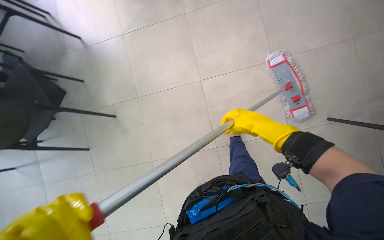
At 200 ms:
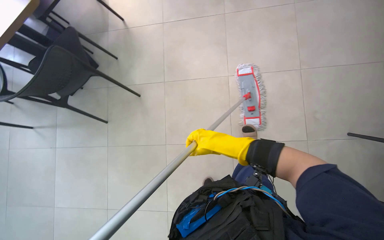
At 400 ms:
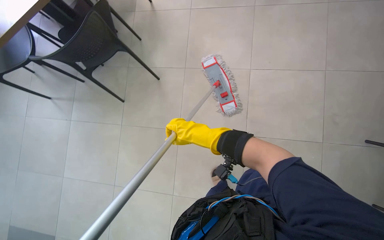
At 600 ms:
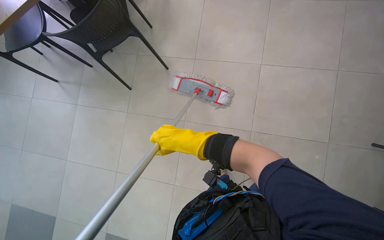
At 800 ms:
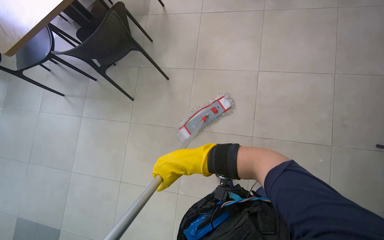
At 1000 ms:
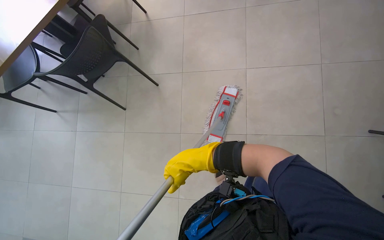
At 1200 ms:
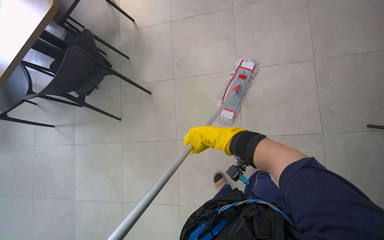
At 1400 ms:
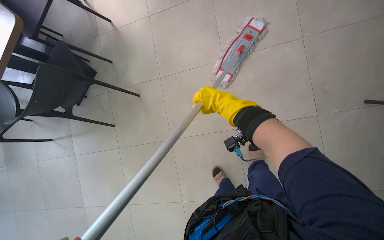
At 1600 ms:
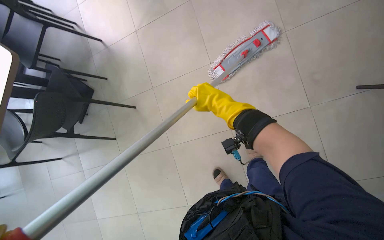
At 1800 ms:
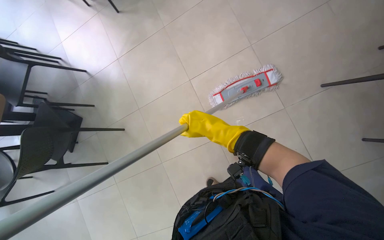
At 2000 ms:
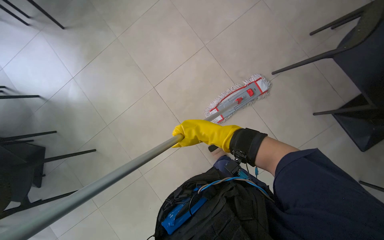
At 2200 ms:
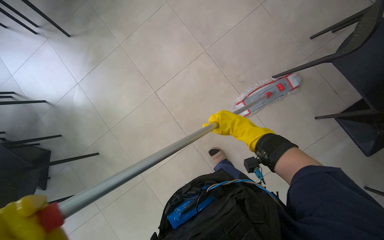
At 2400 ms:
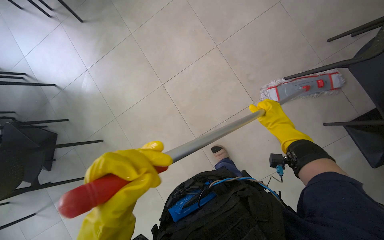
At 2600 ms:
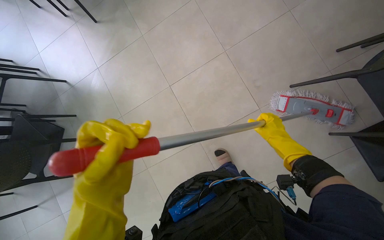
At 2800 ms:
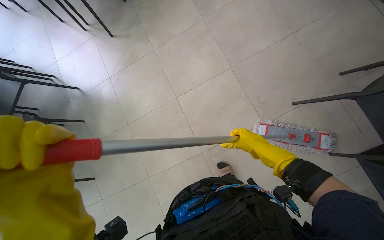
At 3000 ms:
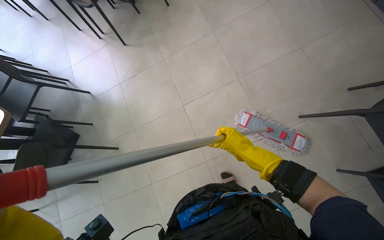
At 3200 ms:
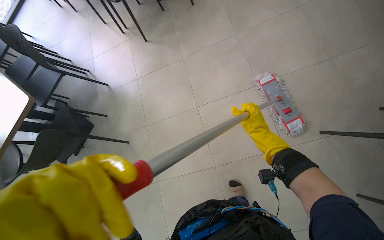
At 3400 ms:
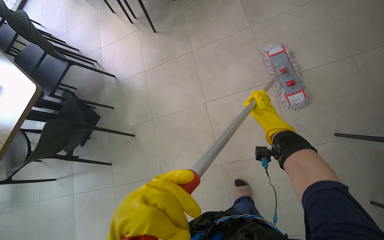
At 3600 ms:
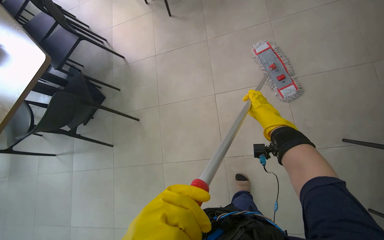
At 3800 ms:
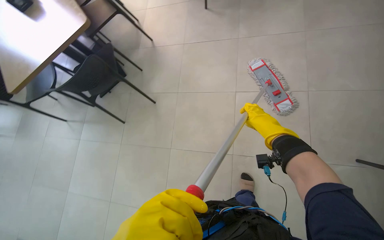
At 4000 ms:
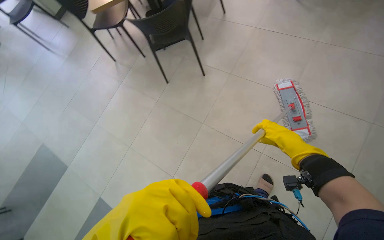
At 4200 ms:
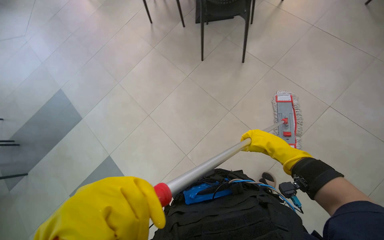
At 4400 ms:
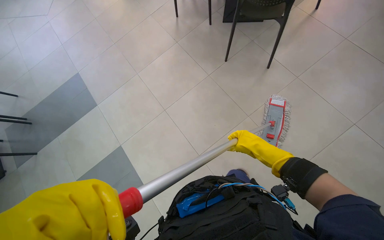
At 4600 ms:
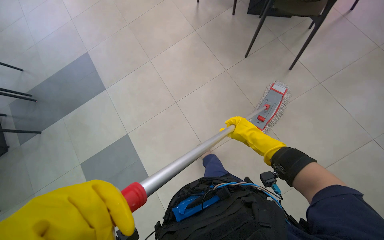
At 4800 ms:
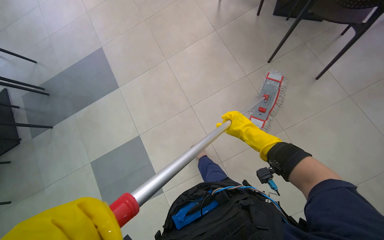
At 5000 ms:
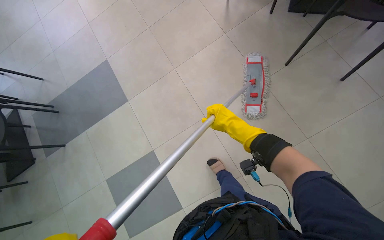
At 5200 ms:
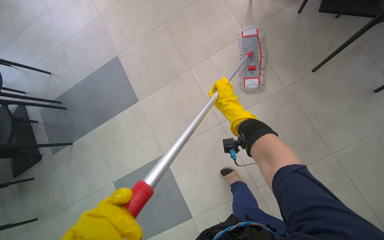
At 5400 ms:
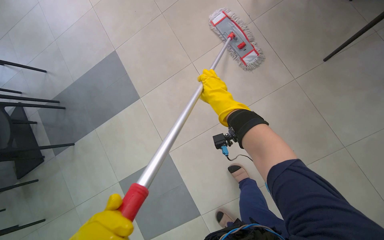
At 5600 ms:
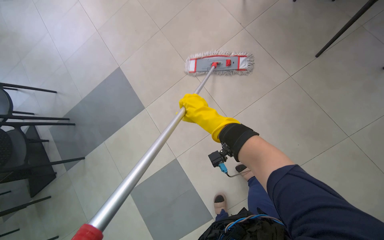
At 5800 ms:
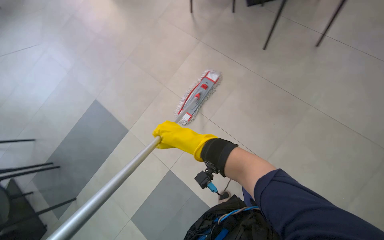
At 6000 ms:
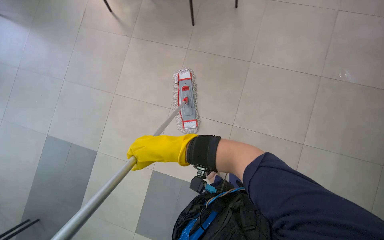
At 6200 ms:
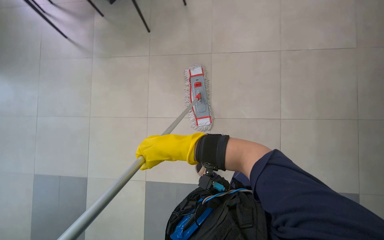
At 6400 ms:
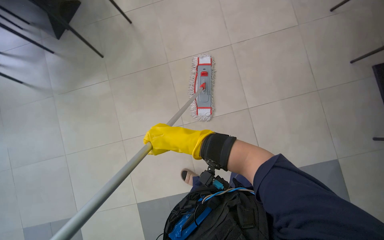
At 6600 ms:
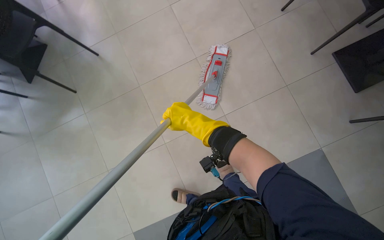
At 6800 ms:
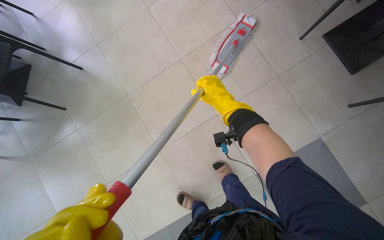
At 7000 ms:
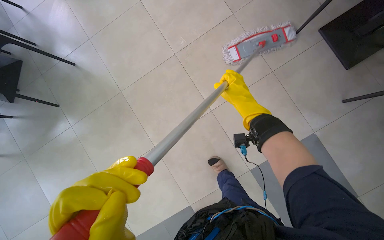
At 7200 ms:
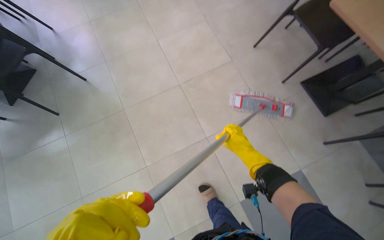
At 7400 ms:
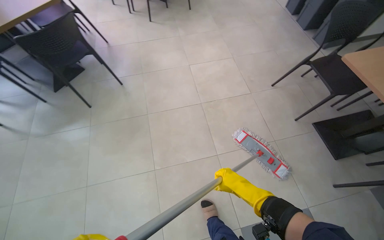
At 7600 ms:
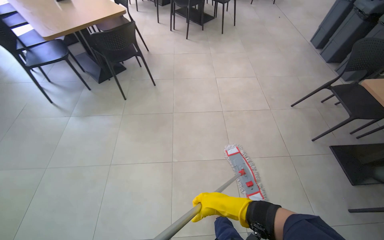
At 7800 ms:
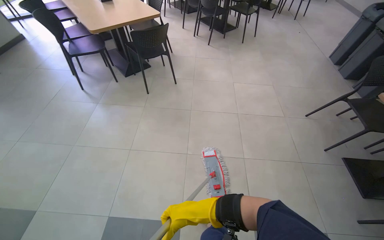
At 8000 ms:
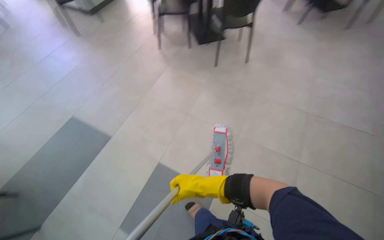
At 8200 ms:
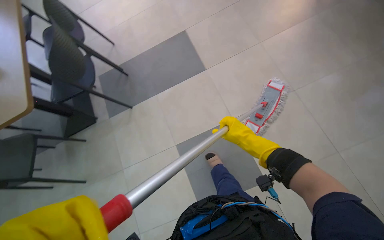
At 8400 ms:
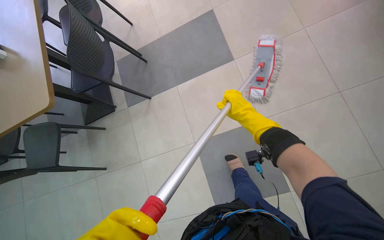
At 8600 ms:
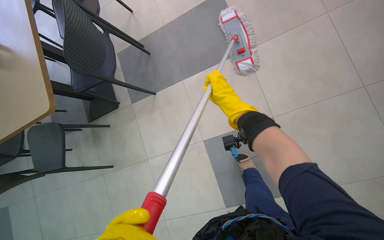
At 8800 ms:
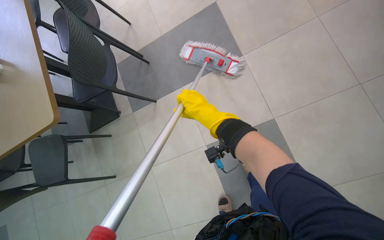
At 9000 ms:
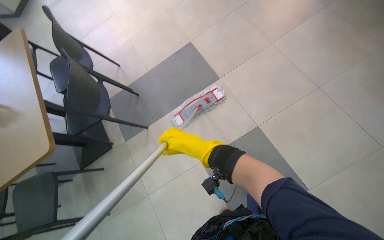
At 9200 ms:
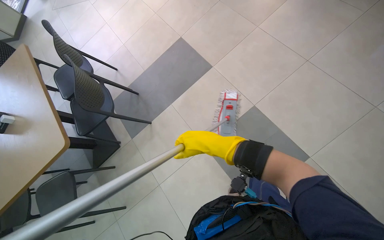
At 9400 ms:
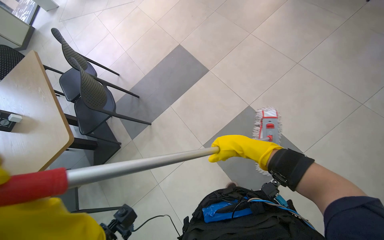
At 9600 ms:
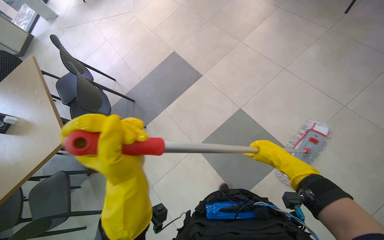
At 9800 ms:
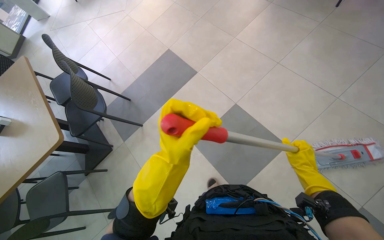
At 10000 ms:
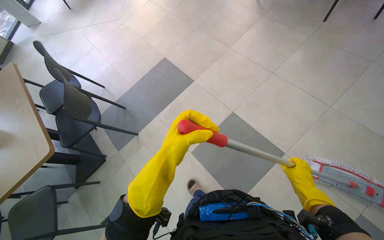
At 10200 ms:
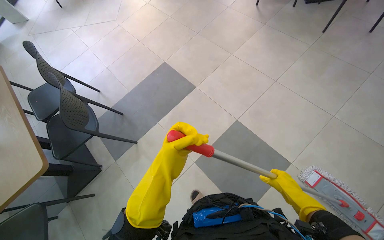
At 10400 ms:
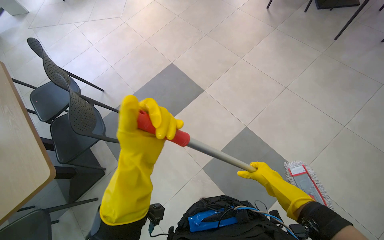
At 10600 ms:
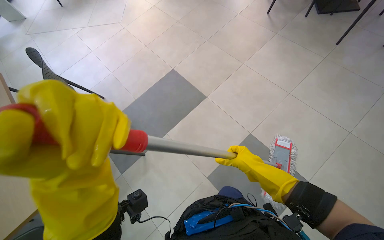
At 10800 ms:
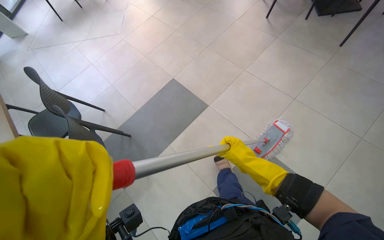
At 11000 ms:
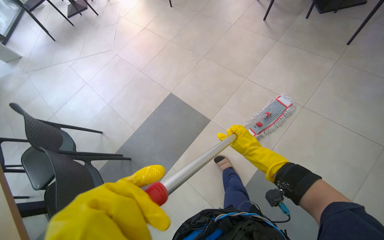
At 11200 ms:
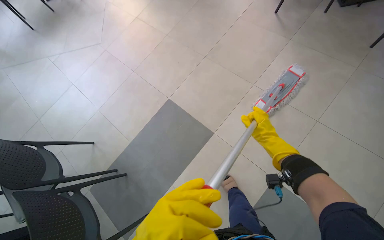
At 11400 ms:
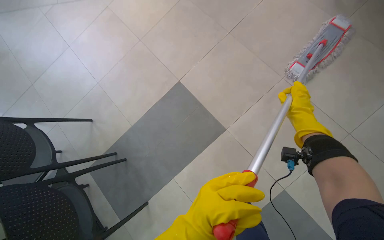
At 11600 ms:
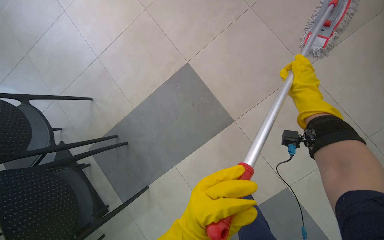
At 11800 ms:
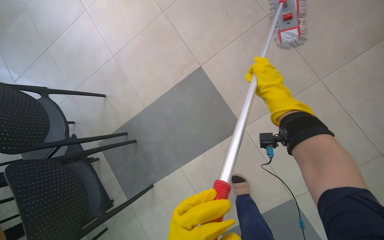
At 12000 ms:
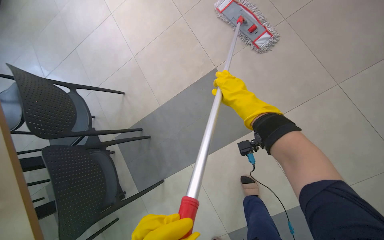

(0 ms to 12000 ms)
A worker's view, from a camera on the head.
Job: mopping floor.
The whole recording: Mopping cafeteria floor. The worker mops the cafeteria floor, periodically rinsing and wringing the mop head.
1600 ms - 3000 ms: The camera pitches upward, by some 15 degrees. The right hand moves some 35 cm to the right and comes back.
3000 ms - 4400 ms: The head turns to the left by roughly 75 degrees. The view tilts roughly 15 degrees downward.
4400 ms - 6000 ms: The wearer moves roughly 50 cm. The scene turns about 35 degrees counterclockwise in the picture.
7600 ms - 9000 ms: The wearer moves some 60 cm. The wearer looks about 65 degrees further to the left. The view tilts some 20 degrees downward.
9000 ms - 10400 ms: The right hand goes some 25 cm to the right and down the picture.

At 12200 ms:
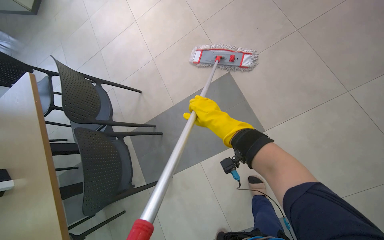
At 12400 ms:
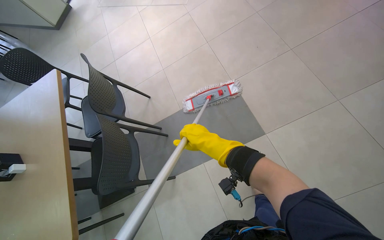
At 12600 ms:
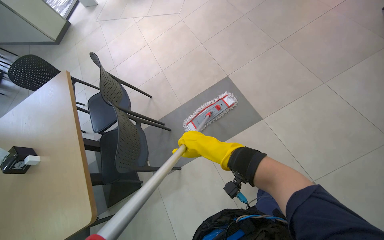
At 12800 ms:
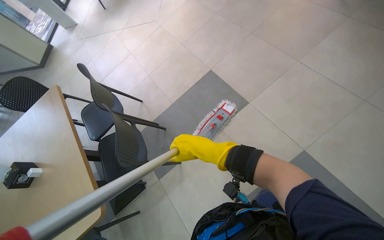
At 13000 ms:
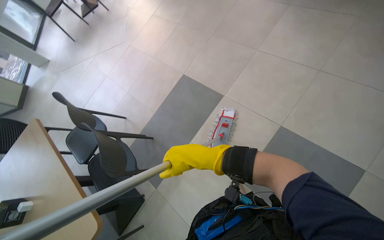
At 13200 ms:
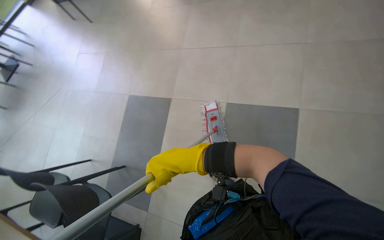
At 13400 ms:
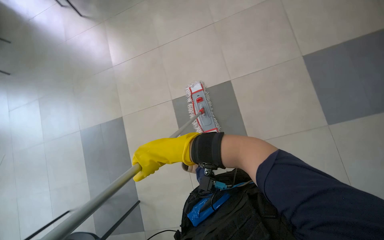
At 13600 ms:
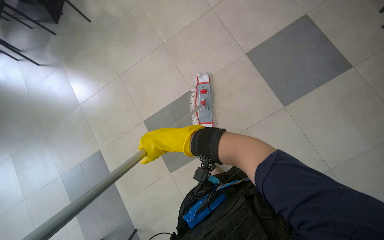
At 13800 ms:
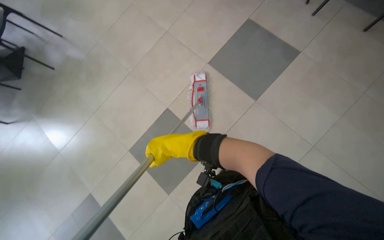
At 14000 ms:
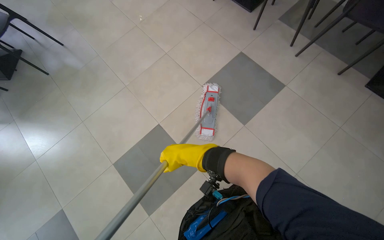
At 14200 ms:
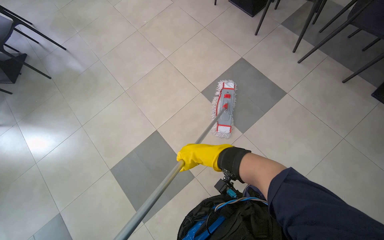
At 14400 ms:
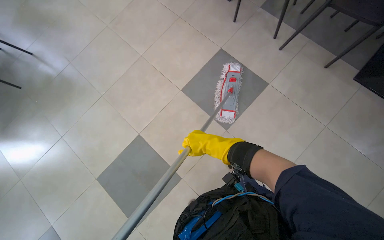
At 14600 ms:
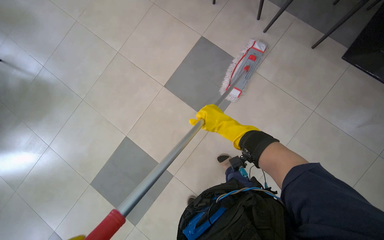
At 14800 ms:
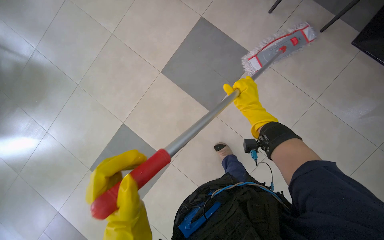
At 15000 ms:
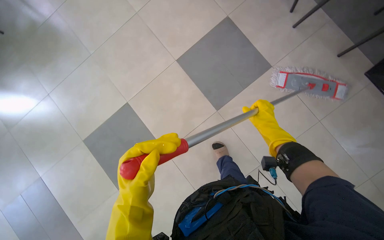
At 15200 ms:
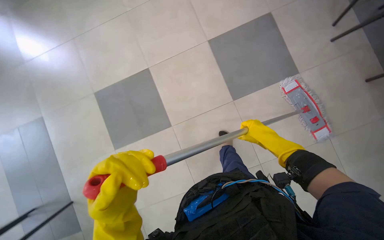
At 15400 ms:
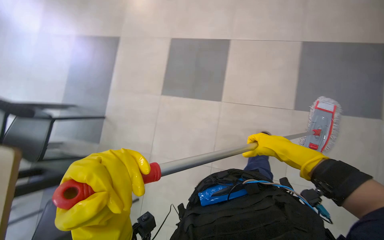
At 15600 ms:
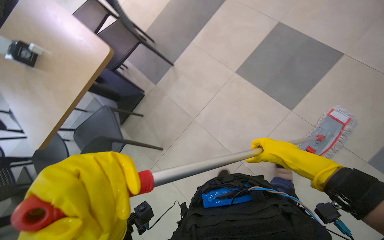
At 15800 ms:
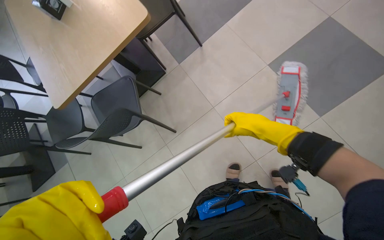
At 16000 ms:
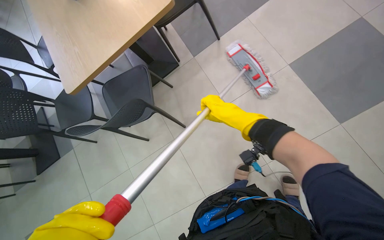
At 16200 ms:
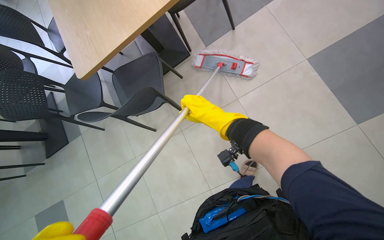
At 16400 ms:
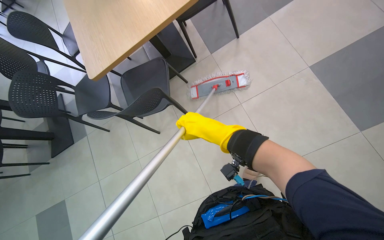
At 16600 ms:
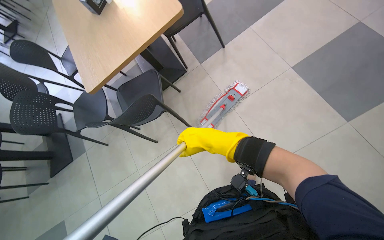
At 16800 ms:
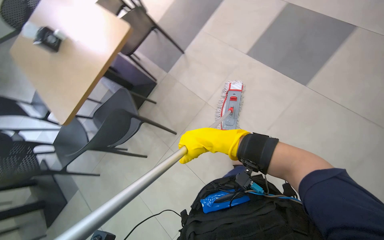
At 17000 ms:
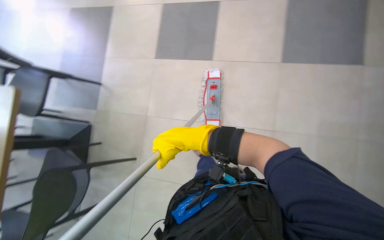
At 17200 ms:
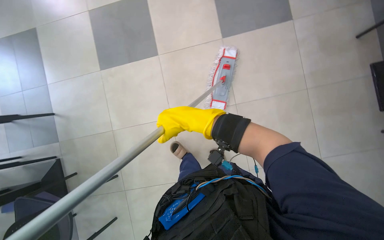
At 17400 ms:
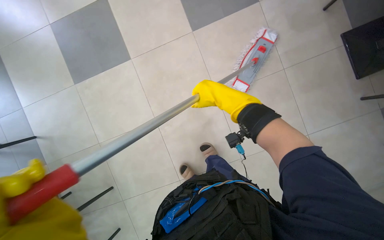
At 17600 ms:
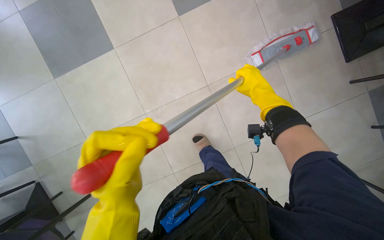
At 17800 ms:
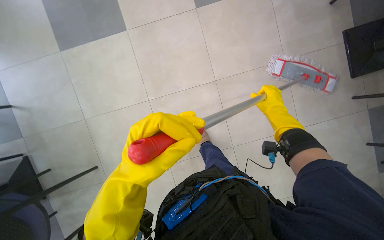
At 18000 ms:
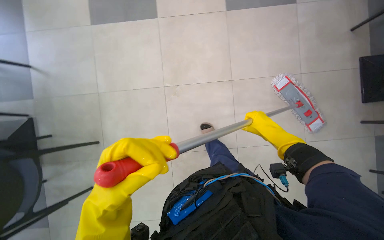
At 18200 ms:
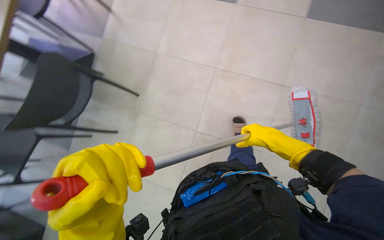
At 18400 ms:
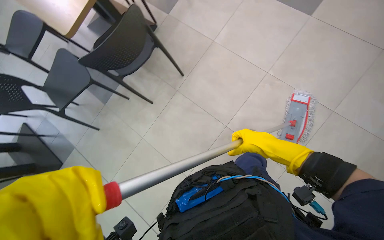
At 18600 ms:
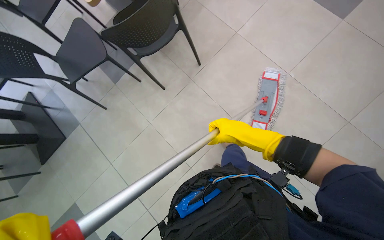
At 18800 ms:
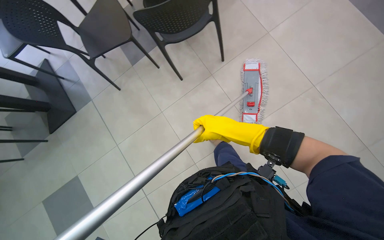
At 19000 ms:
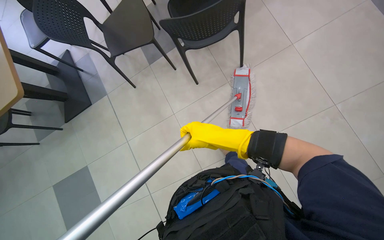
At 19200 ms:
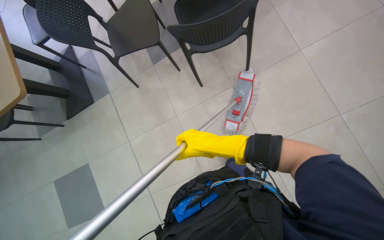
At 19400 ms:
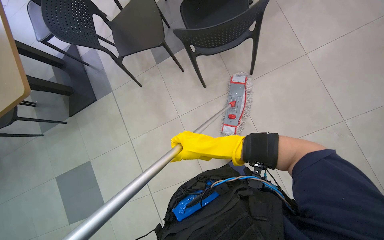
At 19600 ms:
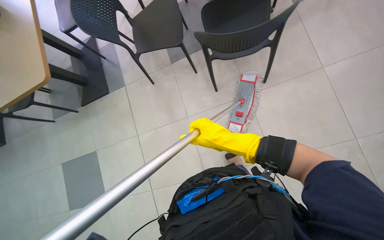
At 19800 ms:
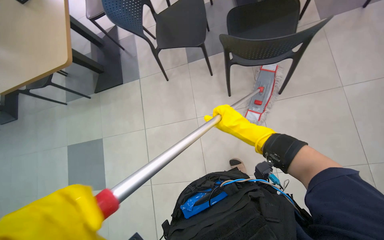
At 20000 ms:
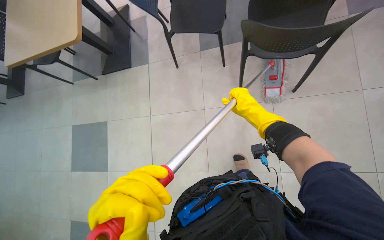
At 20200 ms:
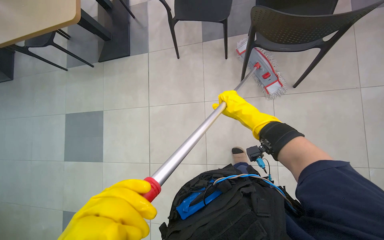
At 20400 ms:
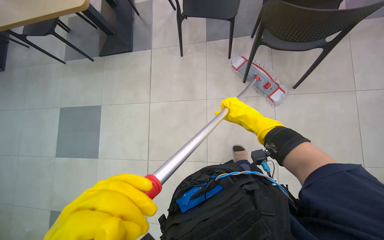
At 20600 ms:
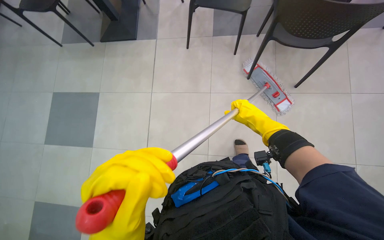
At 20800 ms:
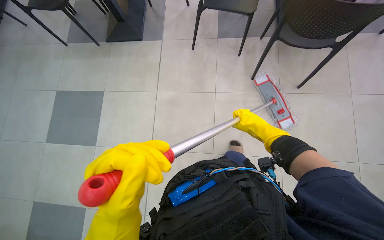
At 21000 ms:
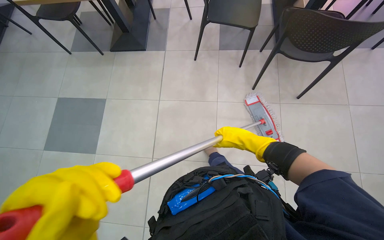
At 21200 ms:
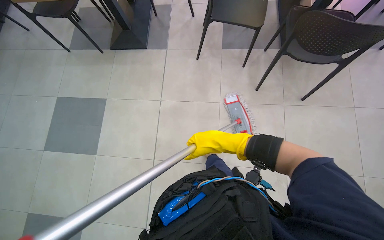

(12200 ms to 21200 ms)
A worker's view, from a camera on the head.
Job: mopping floor.
The whole recording: Mopping cafeteria floor. The worker mops the cafeteria floor, periodically rinsing and wringing the mop head.
13800 ms - 15200 ms: The camera travels approximately 50 cm. The scene turns approximately 30 degrees clockwise in the picture.
15200 ms - 16600 ms: The wearer's head swings about 40 degrees to the left.
16600 ms - 18200 ms: The wearer's head swings roughly 35 degrees to the right.
19800 ms - 21200 ms: The right hand is displaced to the left by some 15 cm.
